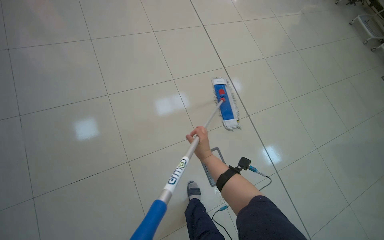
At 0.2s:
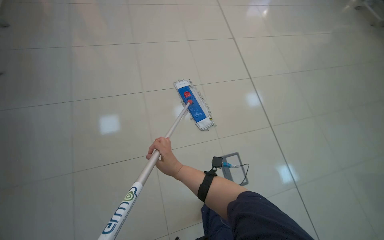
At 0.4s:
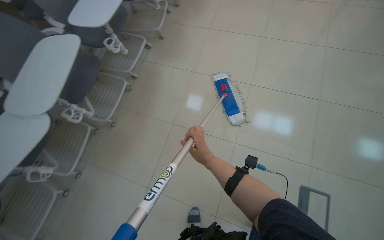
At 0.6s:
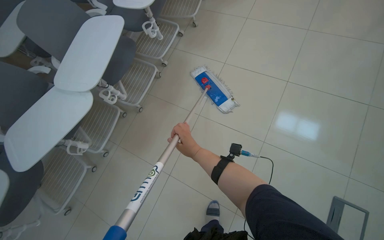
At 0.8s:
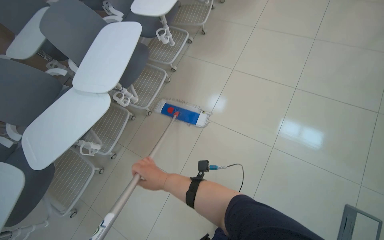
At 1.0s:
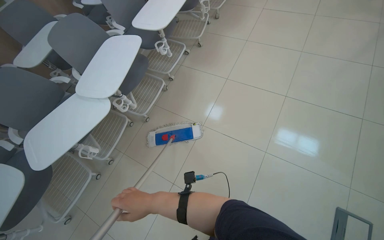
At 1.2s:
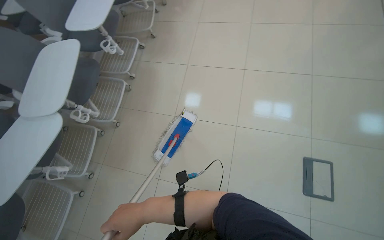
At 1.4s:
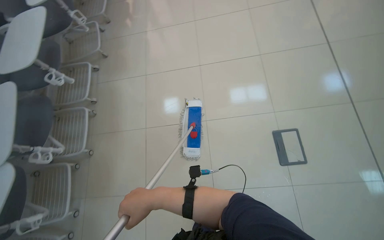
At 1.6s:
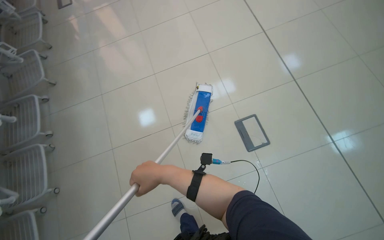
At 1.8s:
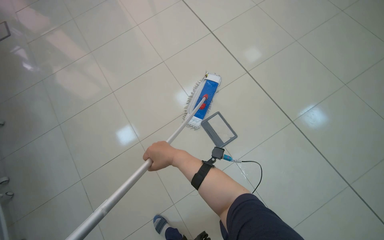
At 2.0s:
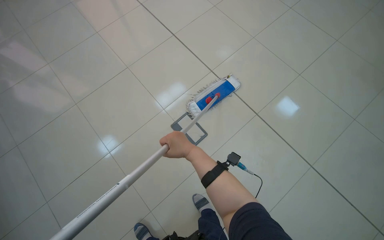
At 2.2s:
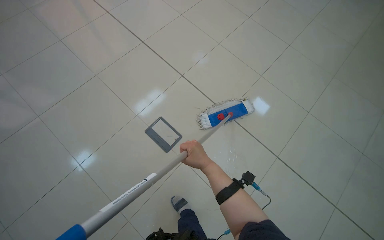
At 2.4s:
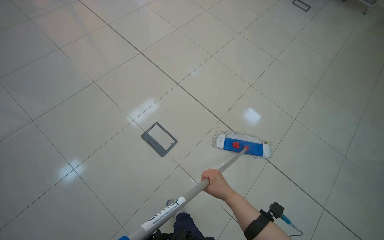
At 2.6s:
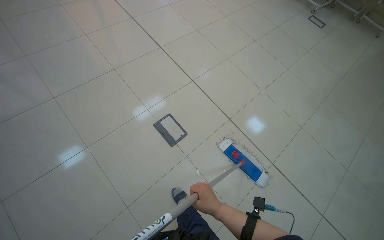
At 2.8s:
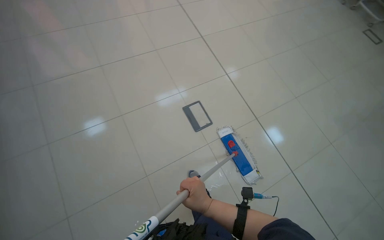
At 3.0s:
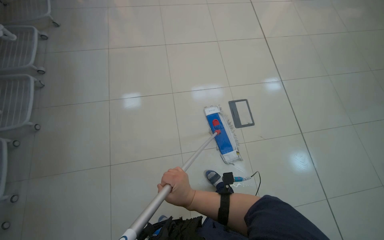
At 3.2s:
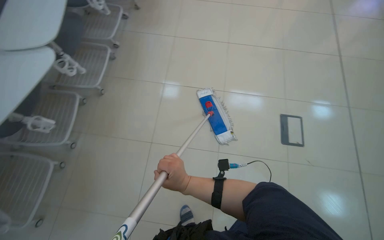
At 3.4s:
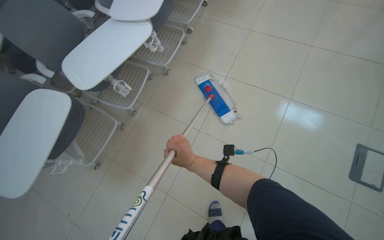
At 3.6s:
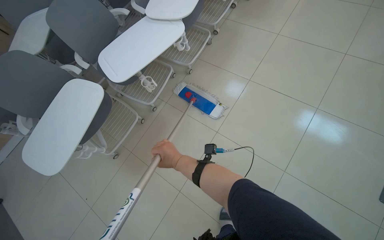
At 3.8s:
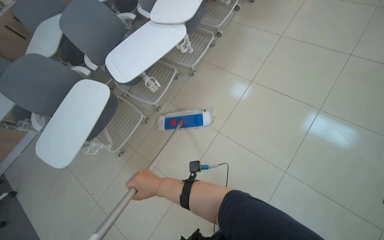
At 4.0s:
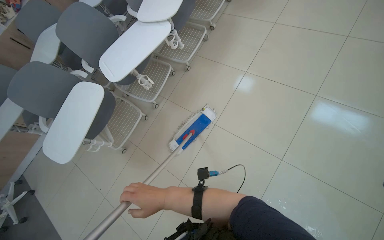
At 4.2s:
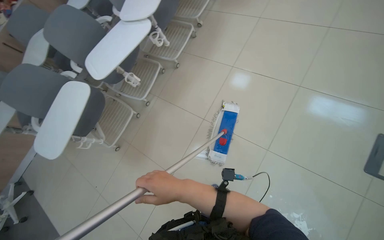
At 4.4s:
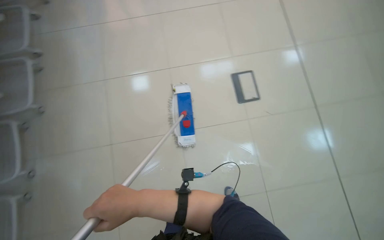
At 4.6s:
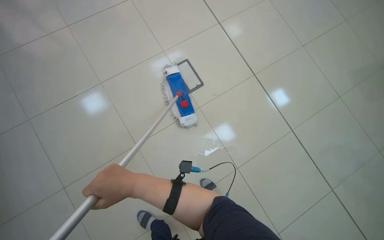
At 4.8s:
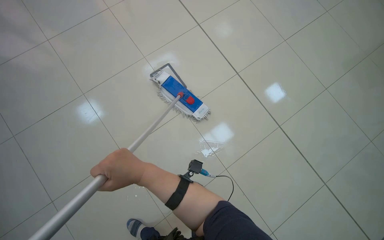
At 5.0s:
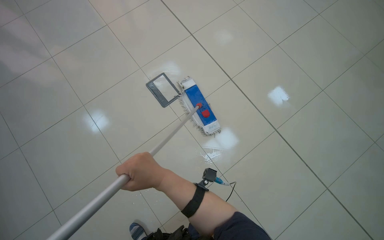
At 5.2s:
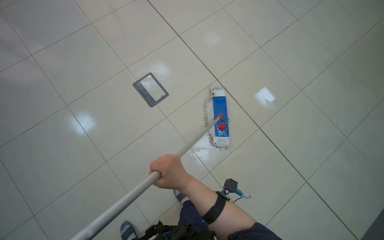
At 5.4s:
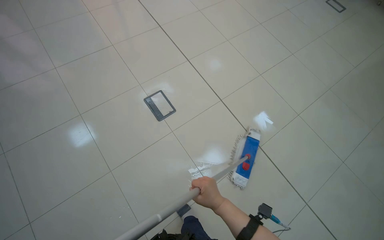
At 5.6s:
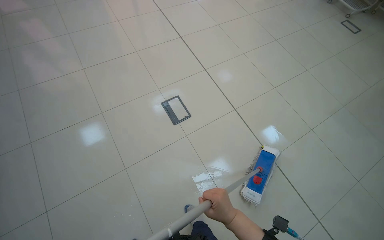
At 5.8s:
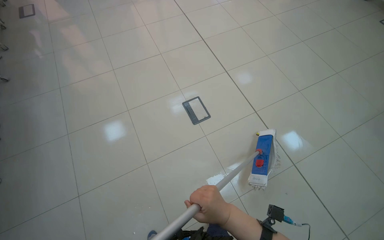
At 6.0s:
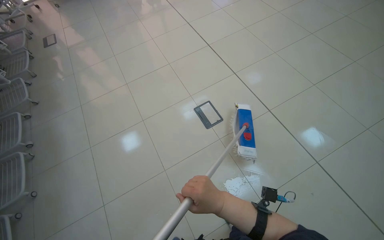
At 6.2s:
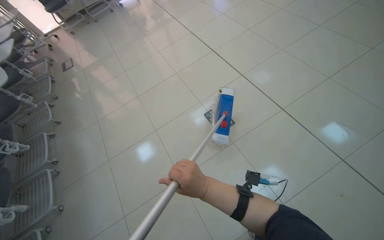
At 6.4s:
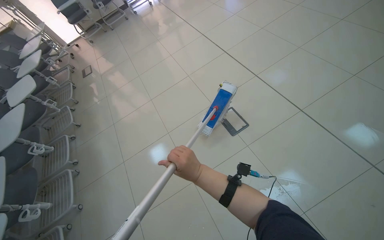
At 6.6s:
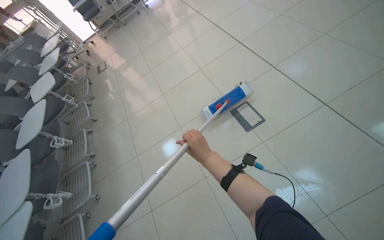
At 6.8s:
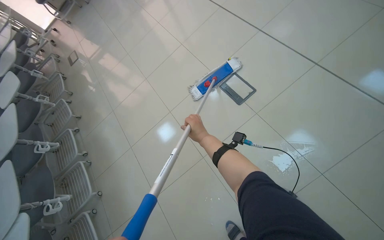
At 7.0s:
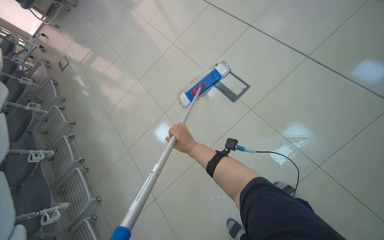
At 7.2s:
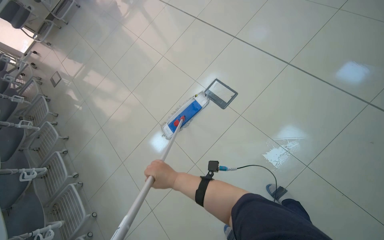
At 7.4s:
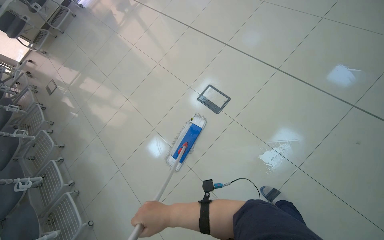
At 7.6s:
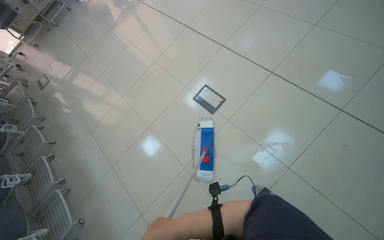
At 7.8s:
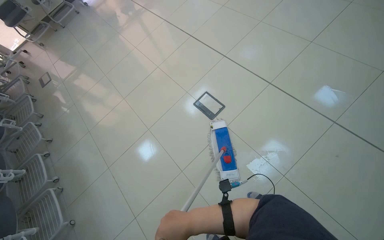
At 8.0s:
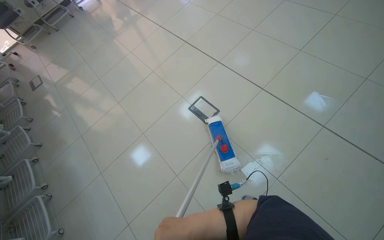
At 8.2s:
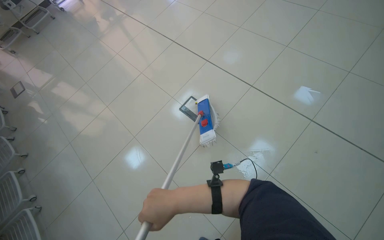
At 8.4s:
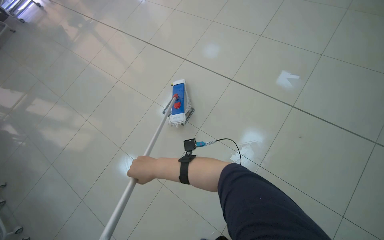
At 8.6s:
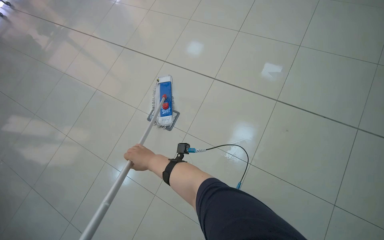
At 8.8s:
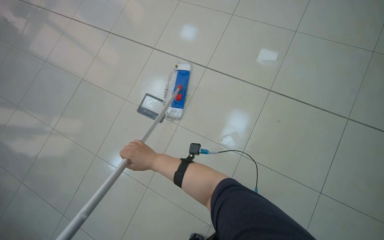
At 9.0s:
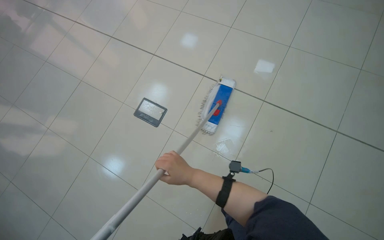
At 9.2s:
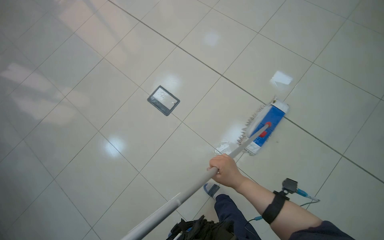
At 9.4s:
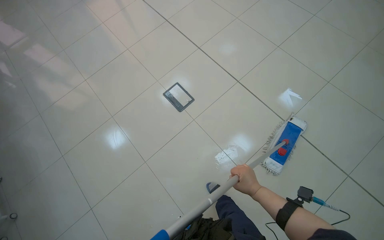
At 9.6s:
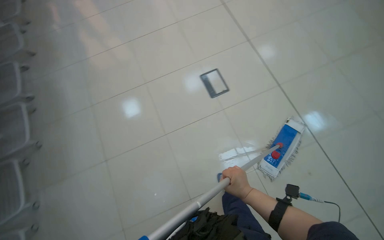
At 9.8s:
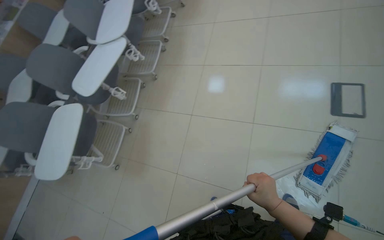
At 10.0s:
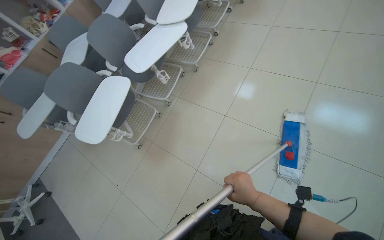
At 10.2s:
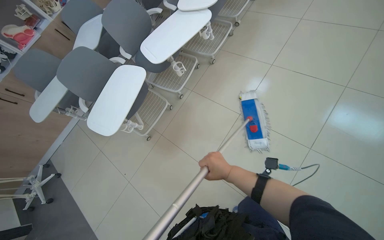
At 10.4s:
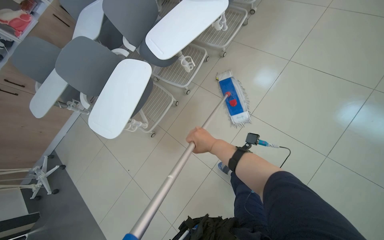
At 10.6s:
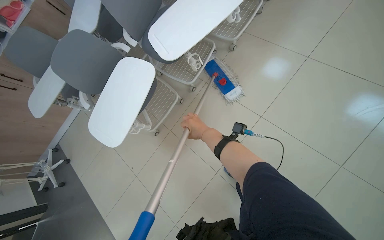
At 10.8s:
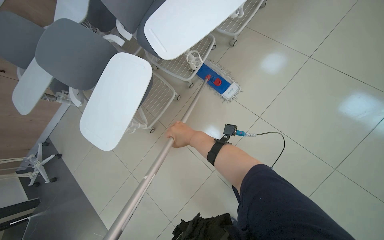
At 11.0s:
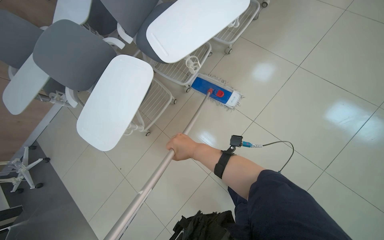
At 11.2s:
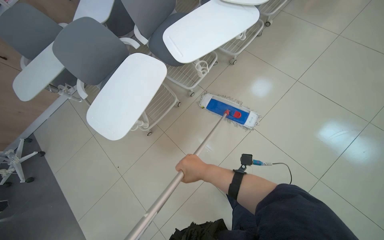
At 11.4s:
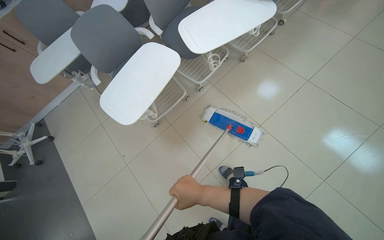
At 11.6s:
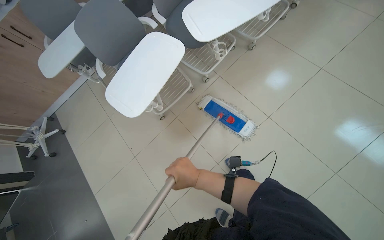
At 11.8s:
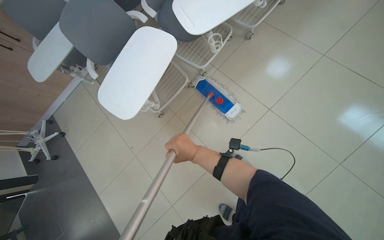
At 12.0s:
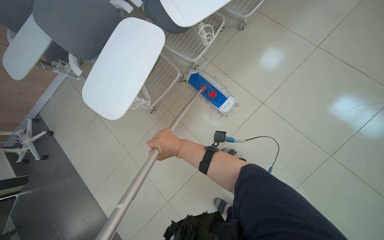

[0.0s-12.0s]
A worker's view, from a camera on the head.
Job: mopping floor.
The whole recording: Mopping the floor. The worker mops the tiled floor, periodically wringing the mop and opening/closing doors to access new areas.
0.0s to 1.6s: The camera is carried about 40 cm.
1.6s to 3.0s: The camera is aimed some 25 degrees further to the right.
3.0s to 4.4s: The camera is carried about 60 cm. Everything in view rotates approximately 30 degrees counterclockwise.
4.4s to 6.0s: The camera travels approximately 50 cm. The head rotates some 40 degrees to the left. The view tips upward by about 10 degrees.
6.0s to 7.6s: The right hand goes roughly 10 cm to the left, and goes up the picture and returns, some 10 cm each way.
7.6s to 9.0s: The head rotates some 20 degrees to the right. The right hand is displaced up the picture and farther from the camera by roughly 25 cm.
10.4s to 12.0s: The right hand is displaced to the left by approximately 20 cm, and travels down the picture and back again, some 10 cm each way.

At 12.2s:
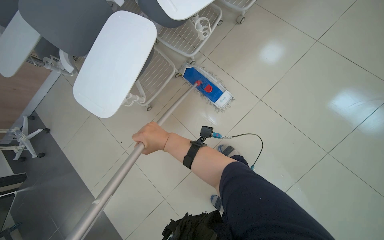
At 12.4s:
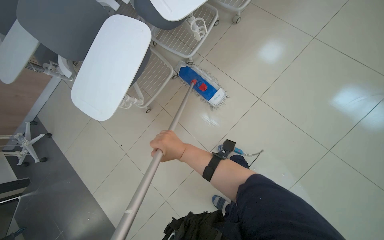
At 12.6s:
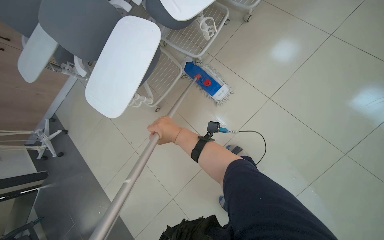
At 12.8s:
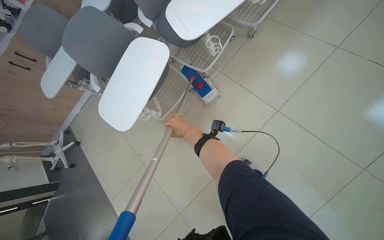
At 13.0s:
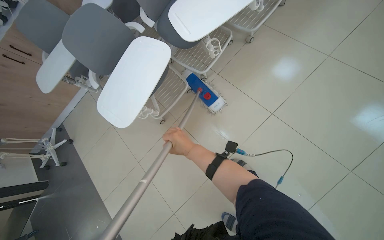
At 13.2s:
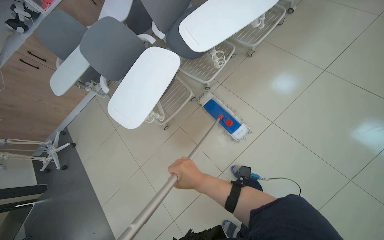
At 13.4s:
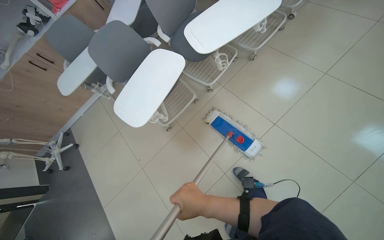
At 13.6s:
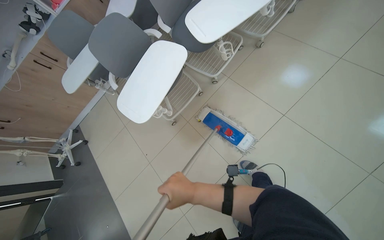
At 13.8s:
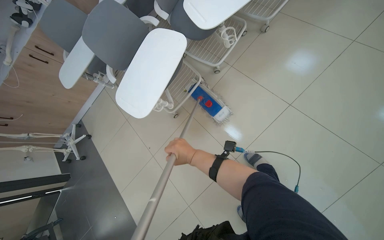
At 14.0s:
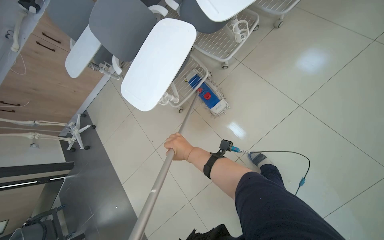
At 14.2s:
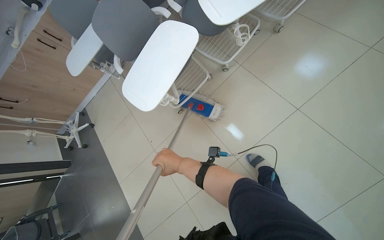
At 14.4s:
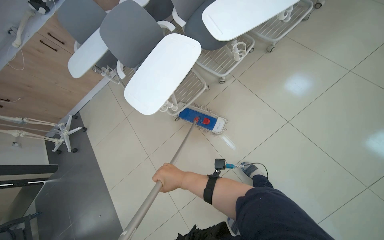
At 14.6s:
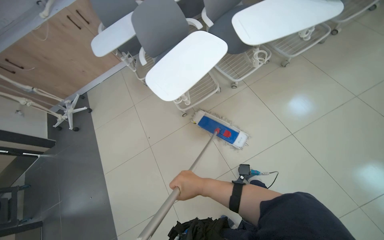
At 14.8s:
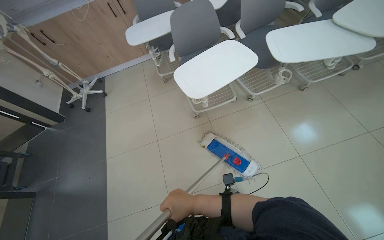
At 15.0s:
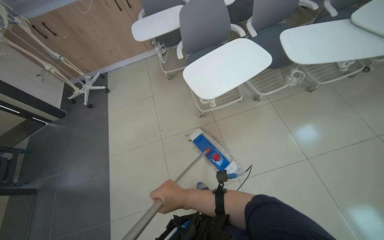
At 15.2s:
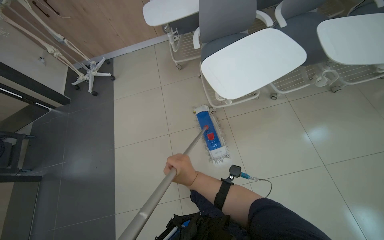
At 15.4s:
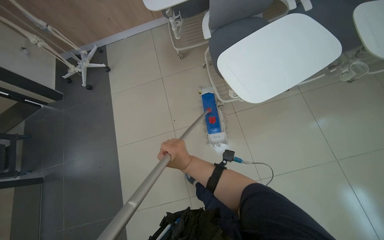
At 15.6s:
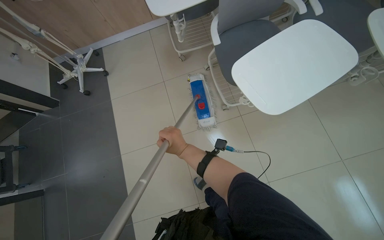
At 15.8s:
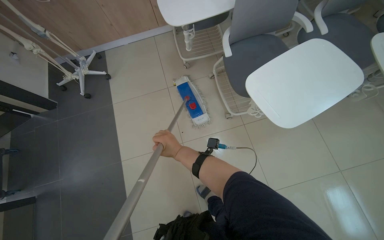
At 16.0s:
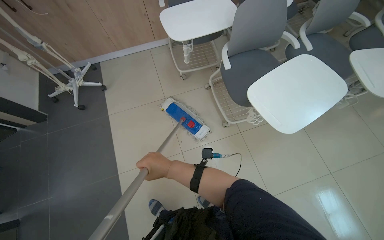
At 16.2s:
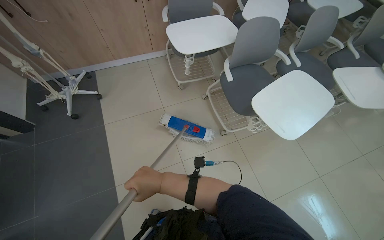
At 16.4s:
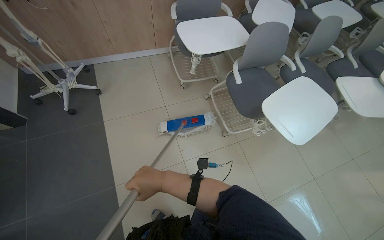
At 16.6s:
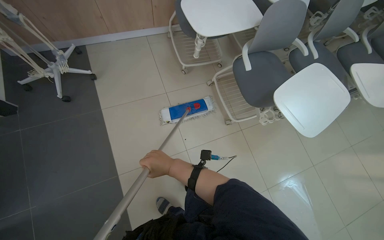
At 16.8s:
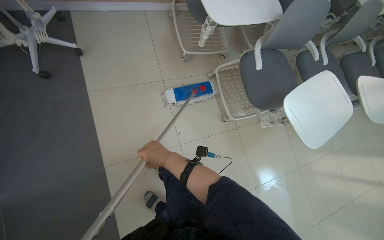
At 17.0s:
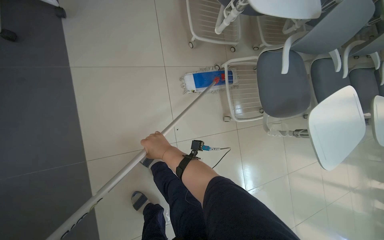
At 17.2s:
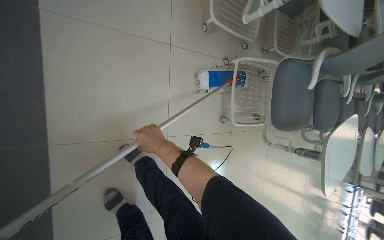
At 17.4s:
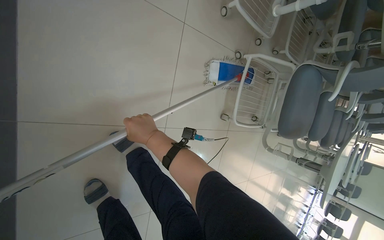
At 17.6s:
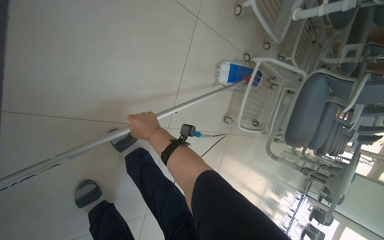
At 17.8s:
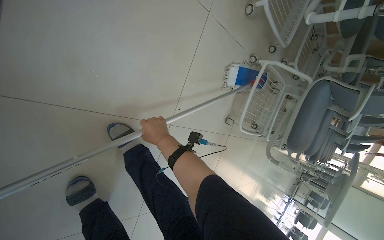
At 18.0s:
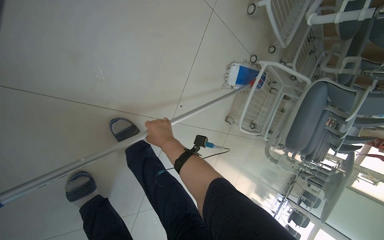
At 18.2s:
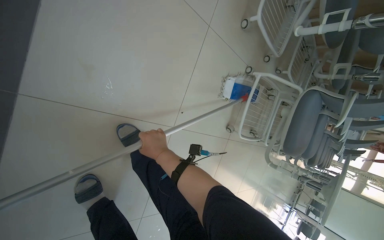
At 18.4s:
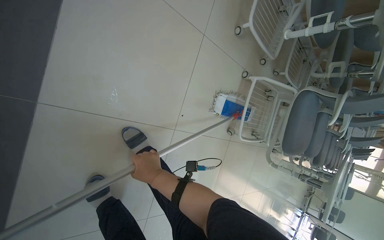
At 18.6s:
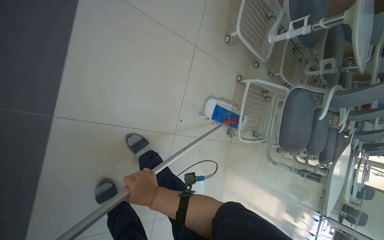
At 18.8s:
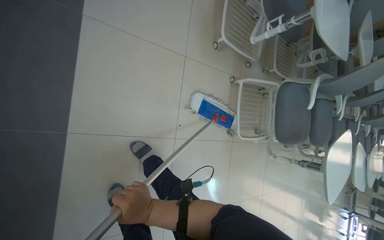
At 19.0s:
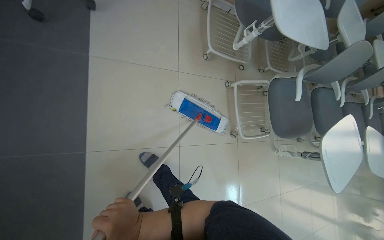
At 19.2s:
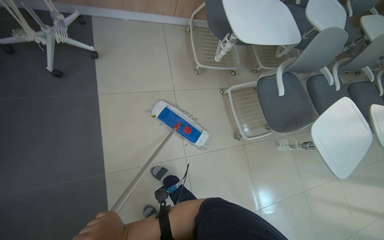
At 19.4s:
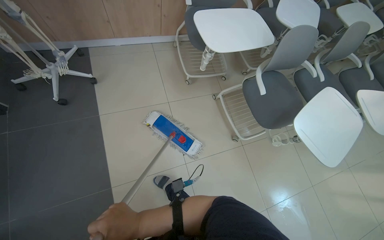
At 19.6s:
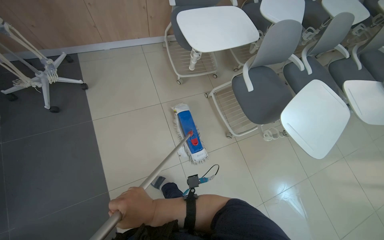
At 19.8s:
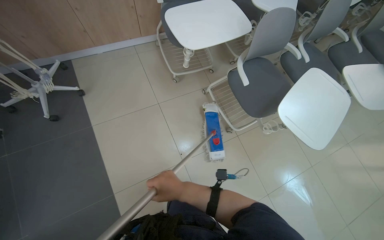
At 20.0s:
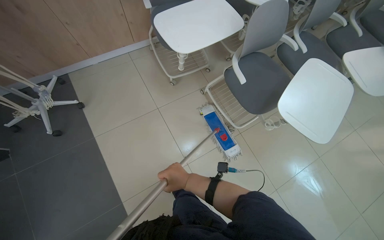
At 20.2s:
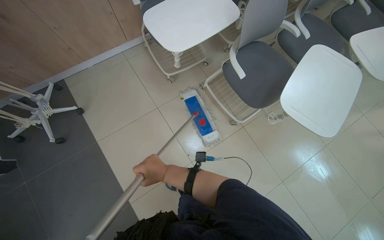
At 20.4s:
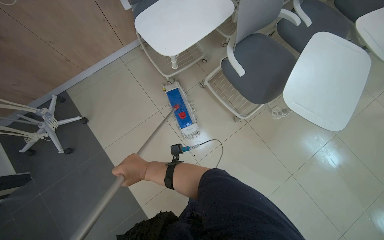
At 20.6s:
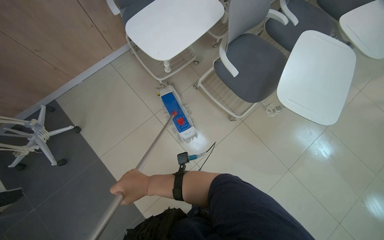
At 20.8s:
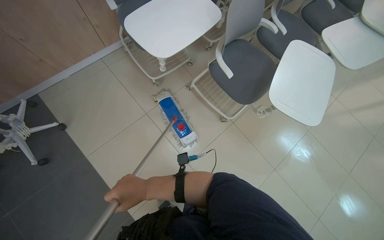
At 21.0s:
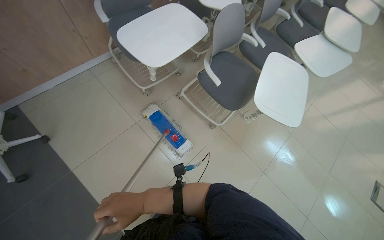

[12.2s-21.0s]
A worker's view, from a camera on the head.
Job: mopping floor.
The whole recording: Mopping the floor. The worker mops the tiled floor, periodically wringing the mop and opening/closing doors to access new areas.
12.2s to 13.6s: The right hand goes some 15 cm down the picture.
13.6s to 15.2s: The wearer moves roughly 40 cm. The scene turns roughly 30 degrees clockwise in the picture.
15.2s to 16.6s: The camera travels to the left, some 70 cm. The view swings approximately 20 degrees to the right.
16.6s to 18.0s: The wearer moves about 80 cm. The camera is aimed some 30 degrees further to the right. The view tilts about 20 degrees downward. The scene turns some 40 degrees clockwise in the picture.
18.0s to 19.6s: The camera travels roughly 80 cm. The view pans to the left by roughly 25 degrees. The view tips upward by some 20 degrees. The scene turns roughly 45 degrees counterclockwise in the picture.
19.6s to 21.0s: The right hand travels to the right and back again, about 10 cm each way.
